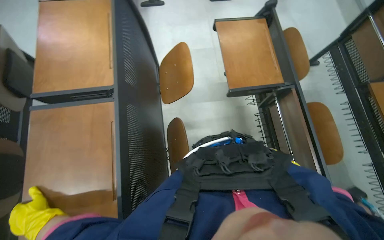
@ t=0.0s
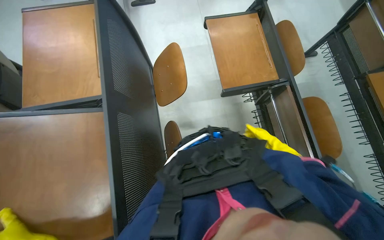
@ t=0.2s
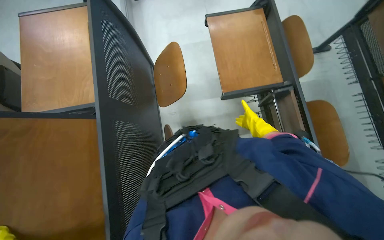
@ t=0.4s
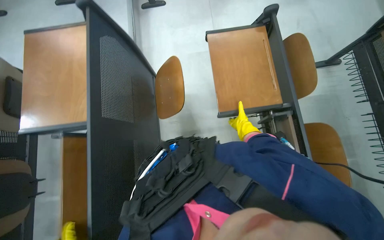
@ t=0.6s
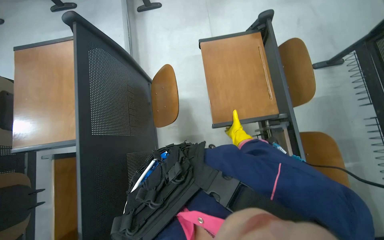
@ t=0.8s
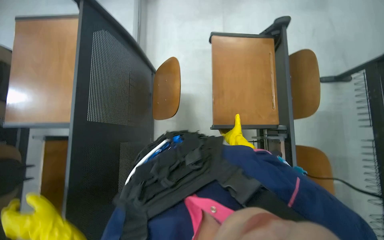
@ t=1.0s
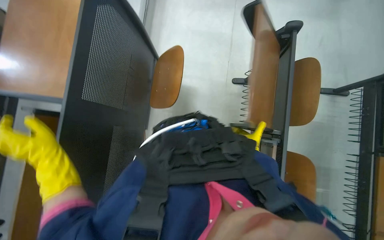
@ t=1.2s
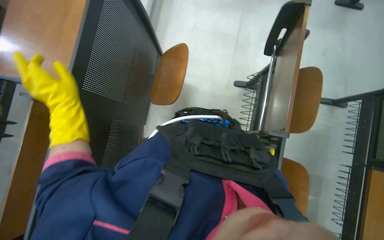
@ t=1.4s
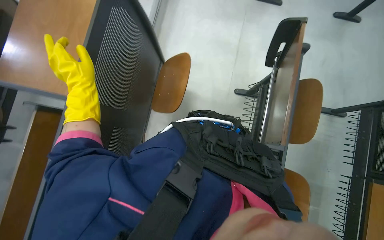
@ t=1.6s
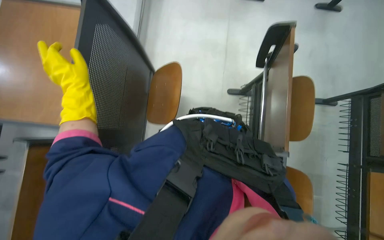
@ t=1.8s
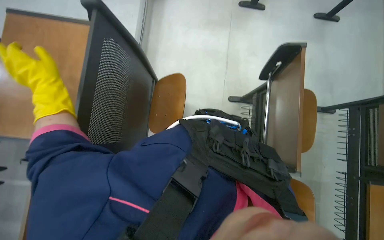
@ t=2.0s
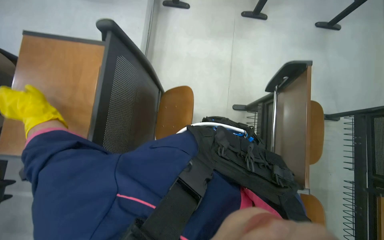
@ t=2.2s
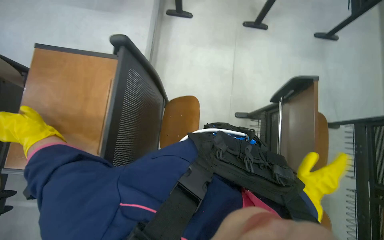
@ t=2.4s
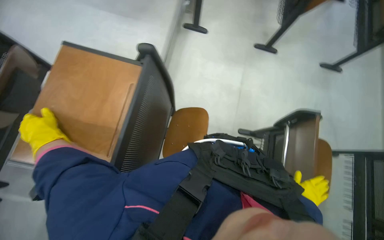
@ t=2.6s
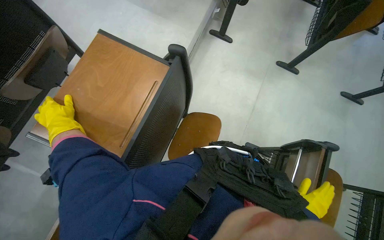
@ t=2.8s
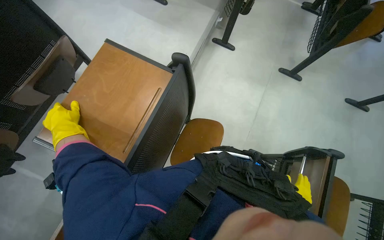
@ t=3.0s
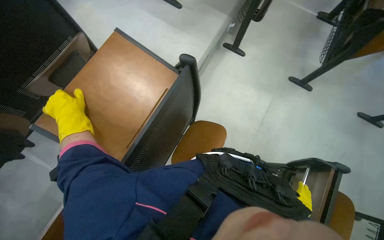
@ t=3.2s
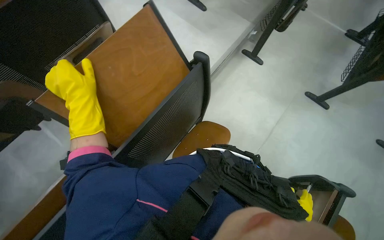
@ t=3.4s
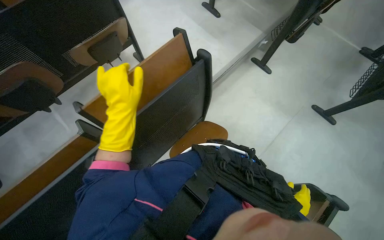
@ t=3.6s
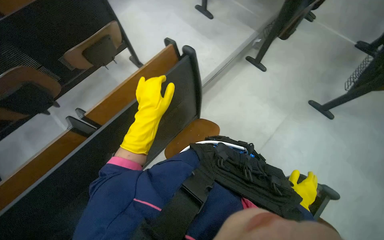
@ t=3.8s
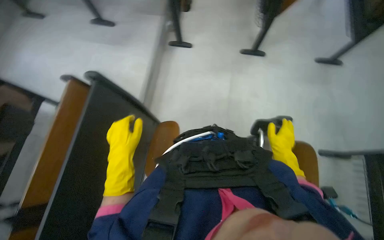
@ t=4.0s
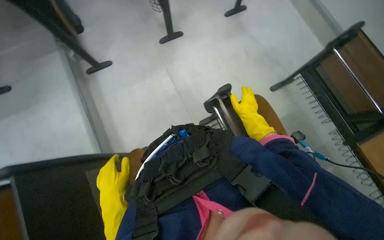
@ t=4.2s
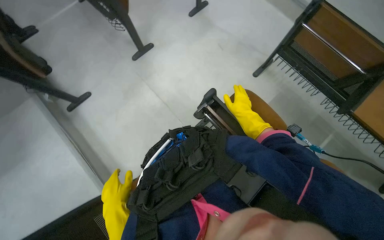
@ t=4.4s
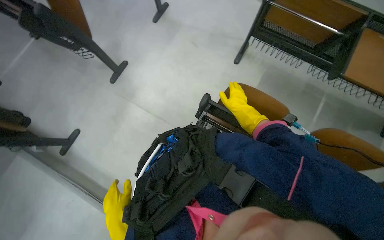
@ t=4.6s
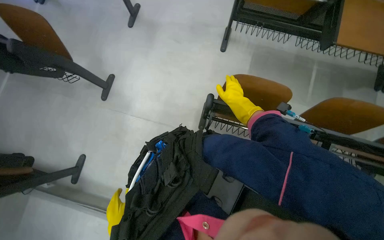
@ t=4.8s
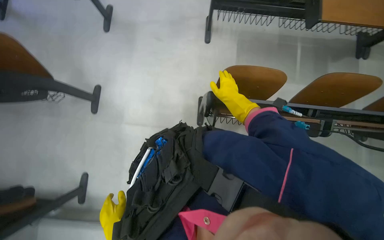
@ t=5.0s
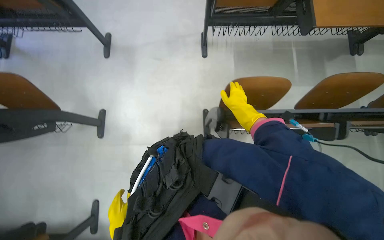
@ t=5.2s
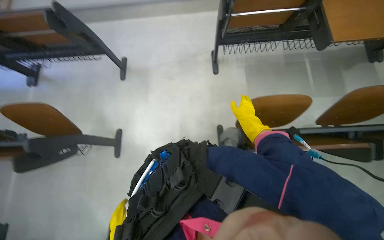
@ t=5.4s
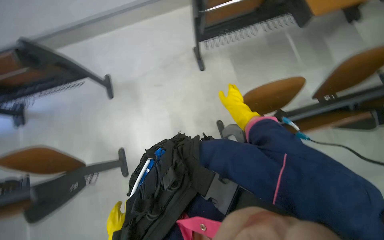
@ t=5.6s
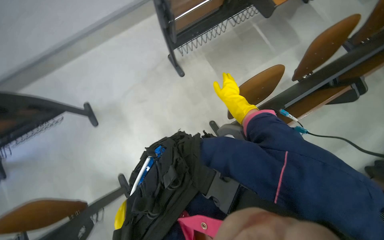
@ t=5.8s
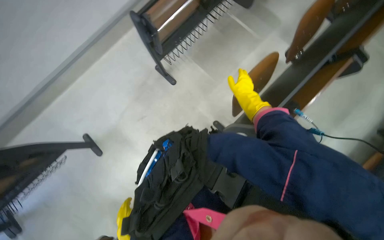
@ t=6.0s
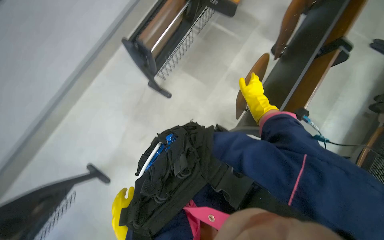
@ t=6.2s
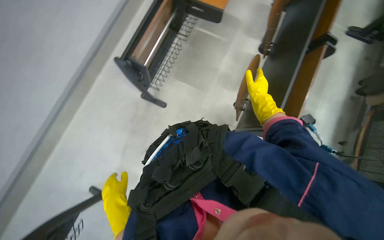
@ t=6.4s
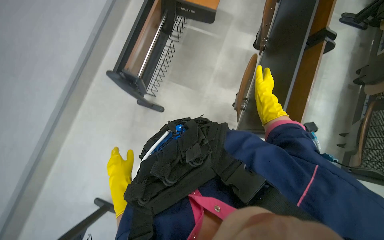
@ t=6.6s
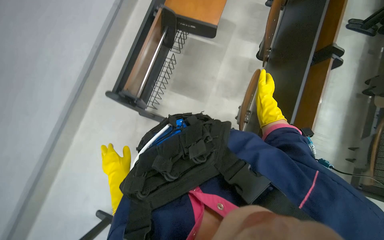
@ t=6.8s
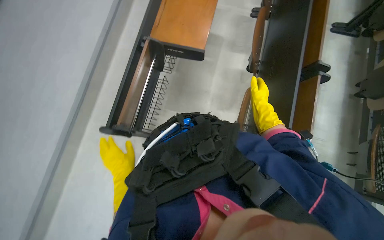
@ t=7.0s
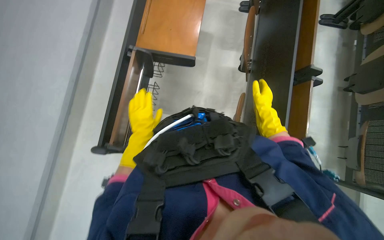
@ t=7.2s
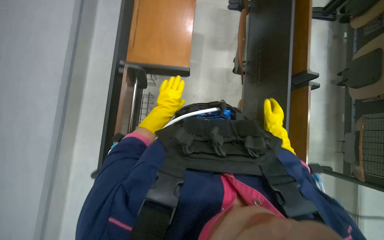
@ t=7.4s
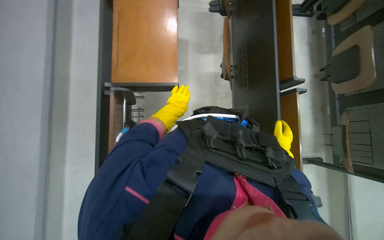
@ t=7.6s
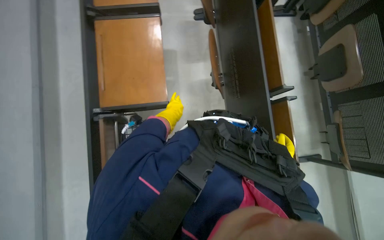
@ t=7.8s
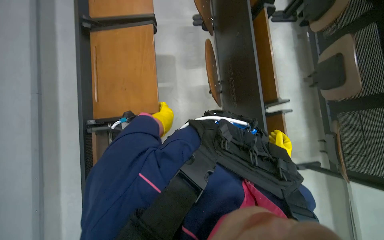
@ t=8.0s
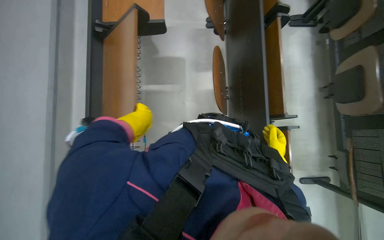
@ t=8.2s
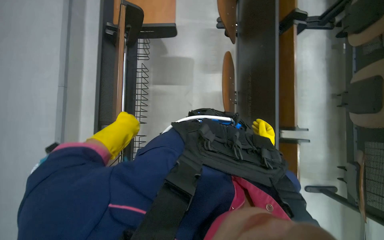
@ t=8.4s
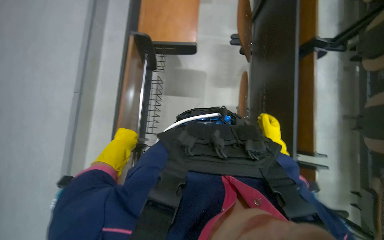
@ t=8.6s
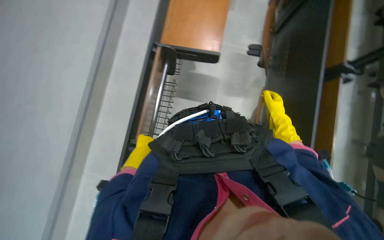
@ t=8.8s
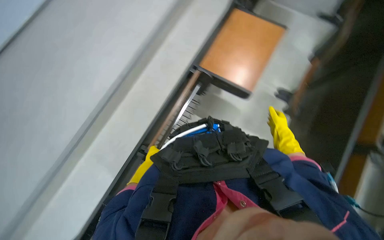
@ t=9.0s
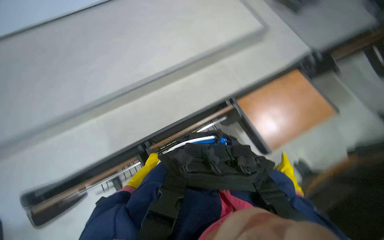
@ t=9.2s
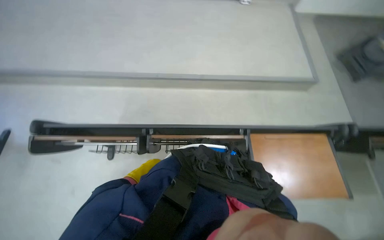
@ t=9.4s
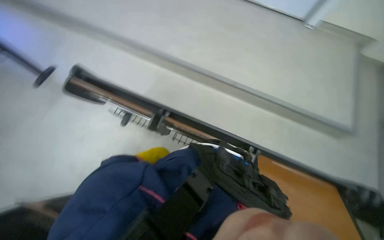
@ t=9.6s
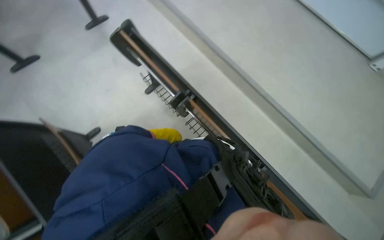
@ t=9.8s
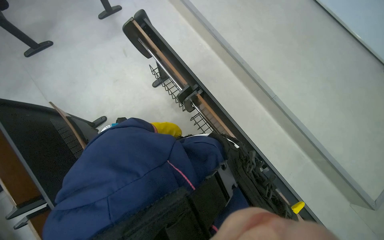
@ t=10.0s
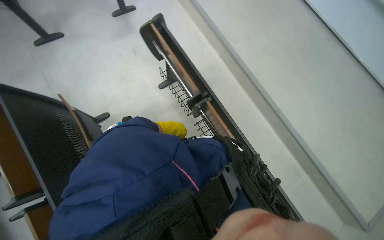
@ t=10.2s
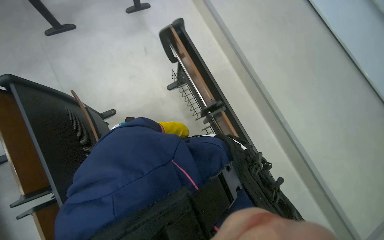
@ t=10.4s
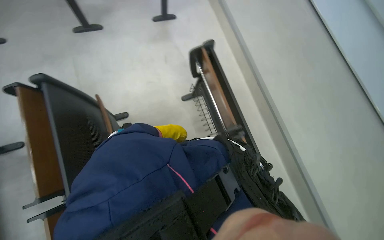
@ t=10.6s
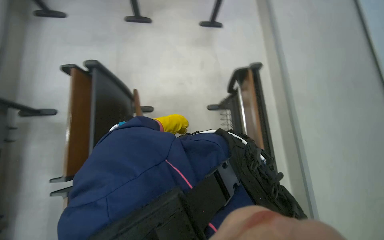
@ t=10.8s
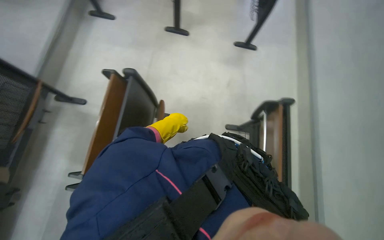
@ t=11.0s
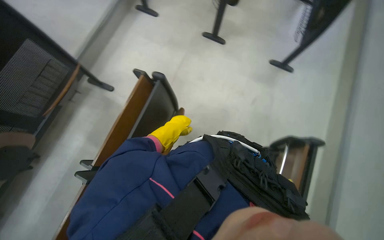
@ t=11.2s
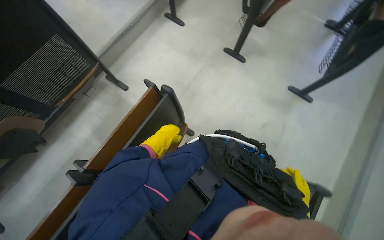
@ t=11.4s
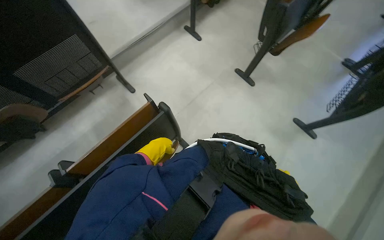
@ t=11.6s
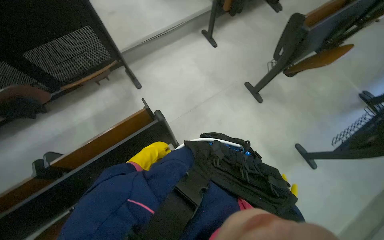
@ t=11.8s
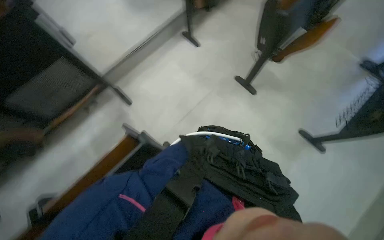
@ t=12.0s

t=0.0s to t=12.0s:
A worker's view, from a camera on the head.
Job: preparing cleaning supplies.
The whole recording: Preparing desks for mopping. The worker arranges the desks to make it easier to mop the floor.
t=4.4s to t=6.0s: The camera travels approximately 60 cm. The wearer's head swings some 90 degrees to the right.
t=6.0s to t=7.6s: The wearer moves roughly 60 cm. The head rotates some 45 degrees to the right.
t=7.6s to t=9.0s: The scene turns approximately 30 degrees clockwise in the picture.
t=9.0s to t=10.4s: The head turns to the left by some 80 degrees.
t=10.4s to t=12.0s: The head travels roughly 80 cm. The wearer looks roughly 75 degrees further to the left.

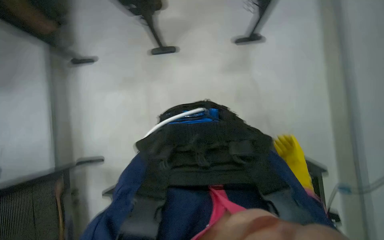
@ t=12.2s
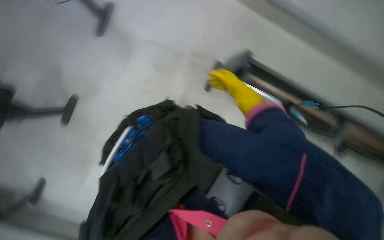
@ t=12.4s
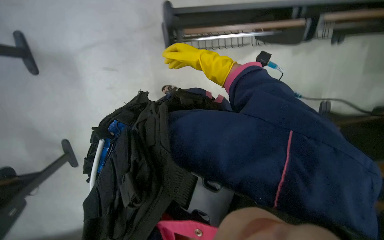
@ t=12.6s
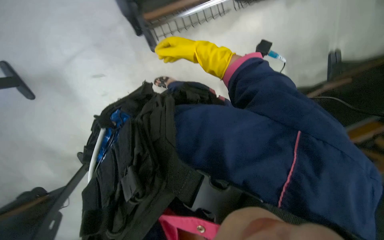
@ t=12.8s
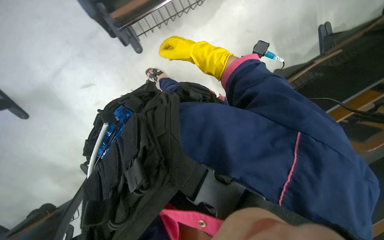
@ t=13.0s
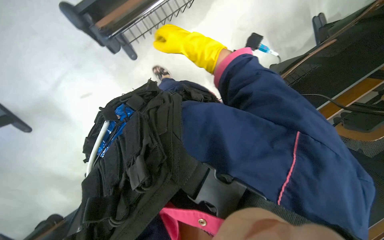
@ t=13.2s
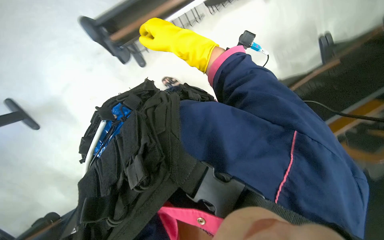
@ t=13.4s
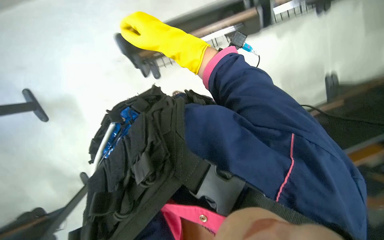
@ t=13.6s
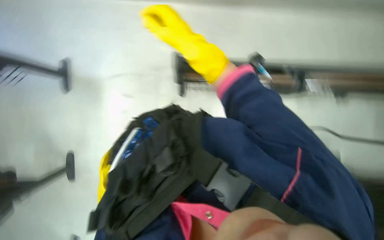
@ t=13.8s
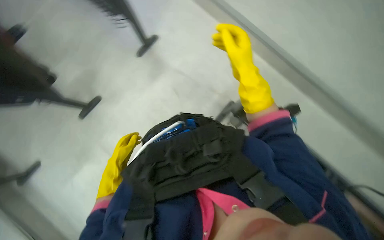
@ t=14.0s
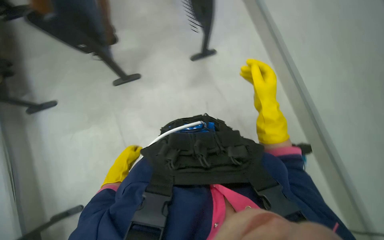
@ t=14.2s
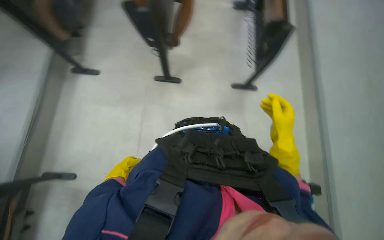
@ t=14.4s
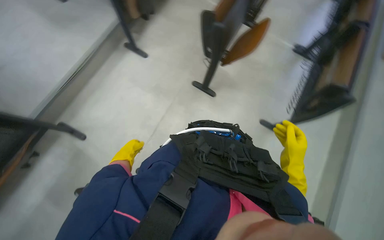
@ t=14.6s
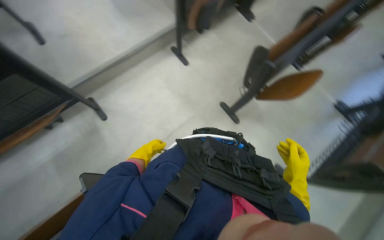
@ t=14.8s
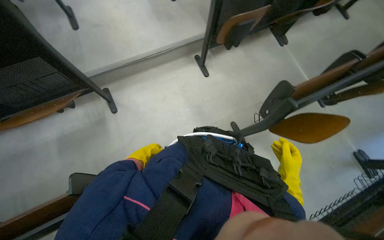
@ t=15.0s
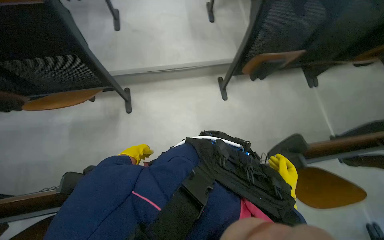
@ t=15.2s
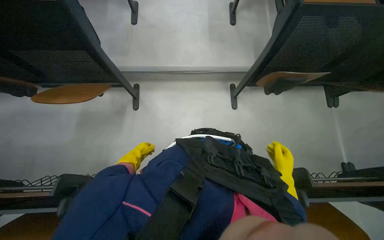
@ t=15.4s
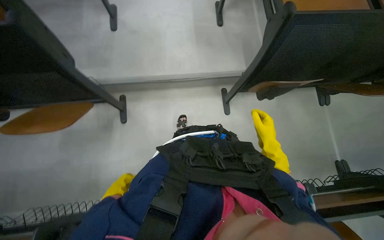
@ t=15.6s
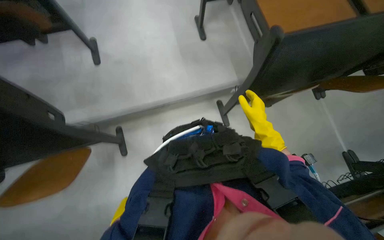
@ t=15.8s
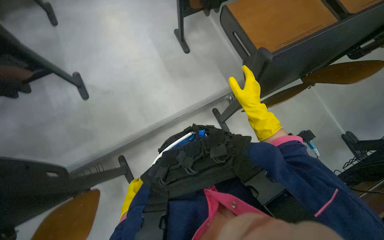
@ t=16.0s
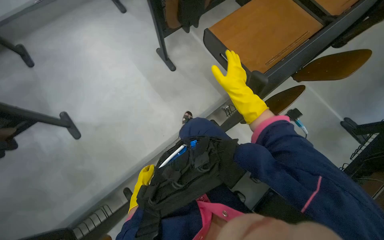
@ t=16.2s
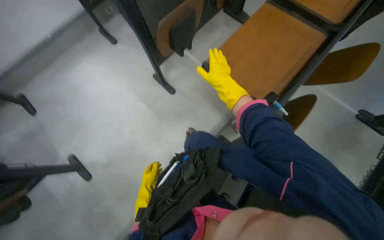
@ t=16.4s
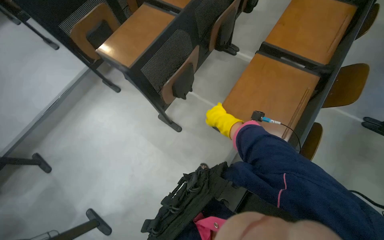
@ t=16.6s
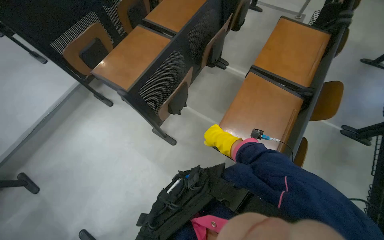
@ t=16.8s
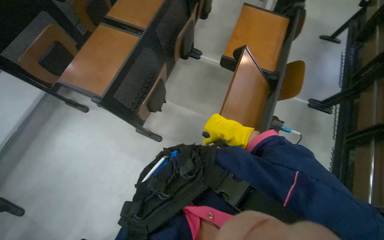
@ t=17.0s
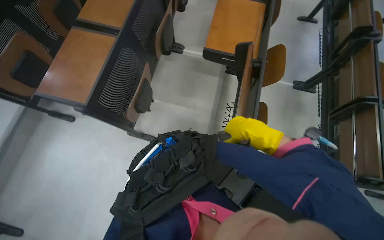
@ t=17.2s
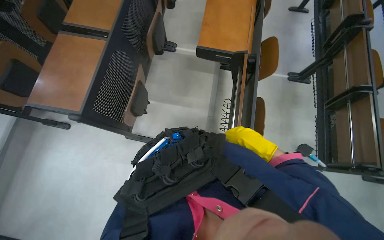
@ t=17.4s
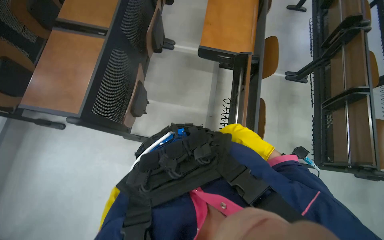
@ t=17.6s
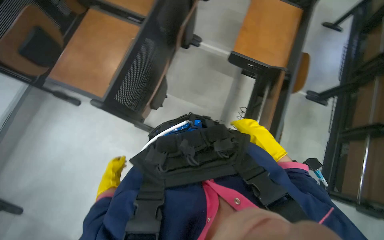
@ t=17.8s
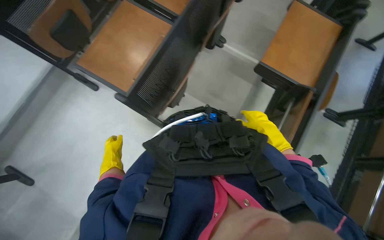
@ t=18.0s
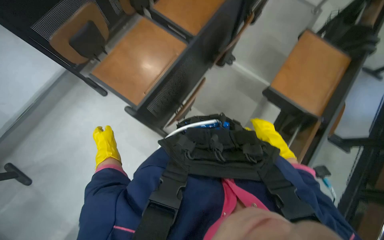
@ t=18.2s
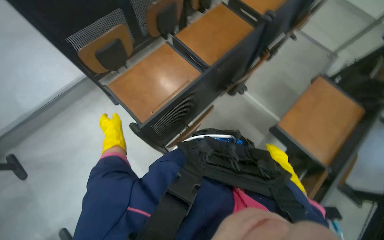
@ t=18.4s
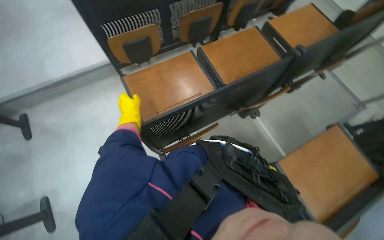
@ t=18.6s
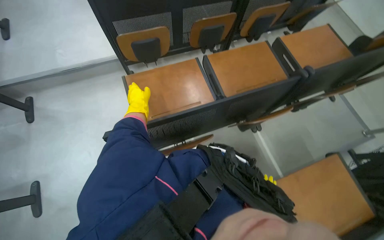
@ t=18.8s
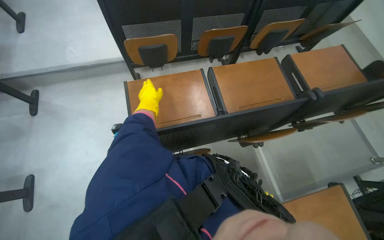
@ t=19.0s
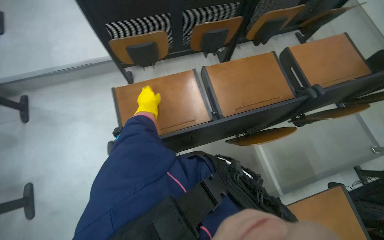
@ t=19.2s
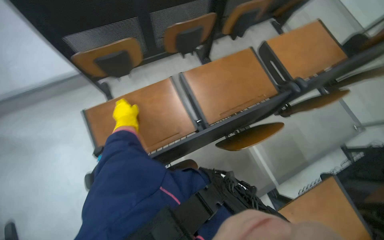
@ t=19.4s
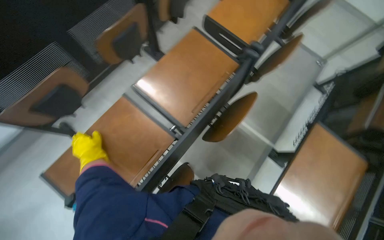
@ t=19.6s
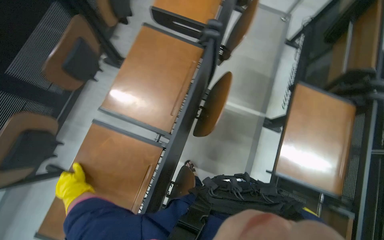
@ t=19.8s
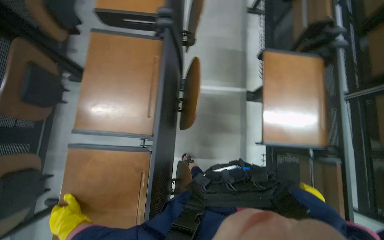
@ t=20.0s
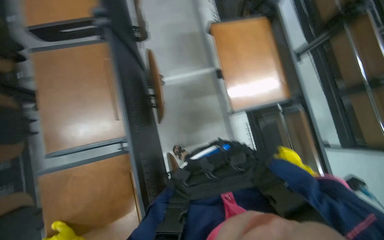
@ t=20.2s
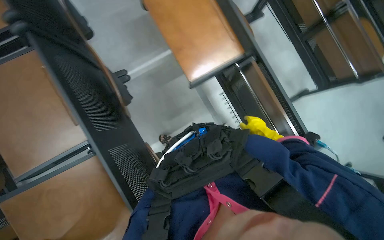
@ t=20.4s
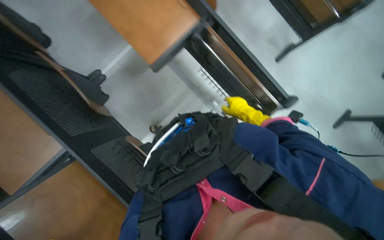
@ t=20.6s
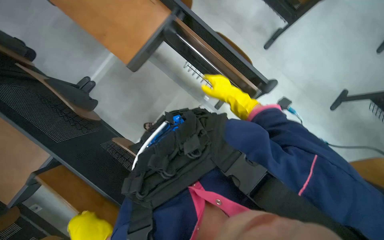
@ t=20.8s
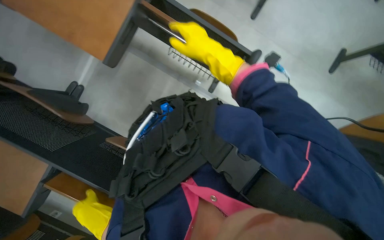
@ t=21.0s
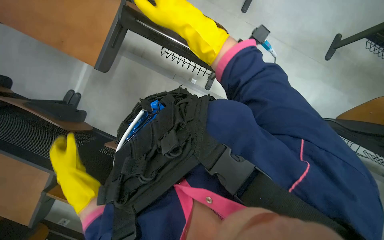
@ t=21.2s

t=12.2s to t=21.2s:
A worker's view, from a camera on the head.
Job: preparing cleaning supplies.
The whole recording: Preparing desks for mopping. The worker arranges the desks to make it easier to mop the floor.
t=12.2s to t=13.8s: The wearer looks some 15 degrees further downward. The scene rotates counterclockwise by about 35 degrees.
t=13.8s to t=15.2s: The head travels roughly 60 cm. The wearer's head swings about 110 degrees to the left. The view tips upward by about 15 degrees.
t=15.2s to t=16.6s: The camera is carried approximately 1 m. The scene turns roughly 45 degrees counterclockwise in the picture.
t=18.2s to t=19.8s: The wearer moves about 50 cm.
